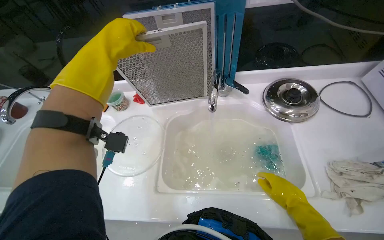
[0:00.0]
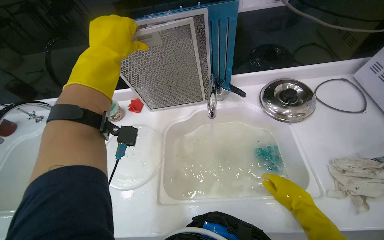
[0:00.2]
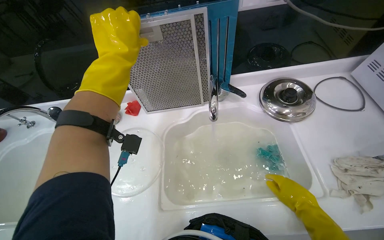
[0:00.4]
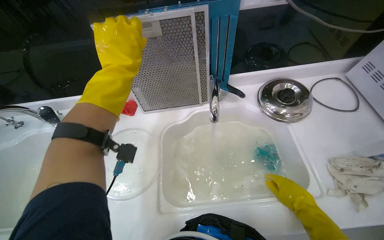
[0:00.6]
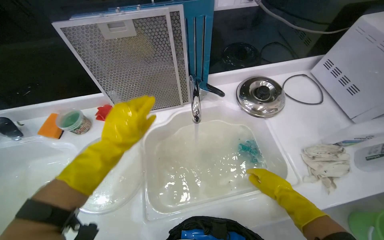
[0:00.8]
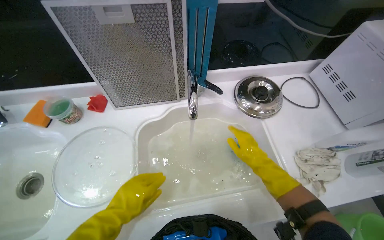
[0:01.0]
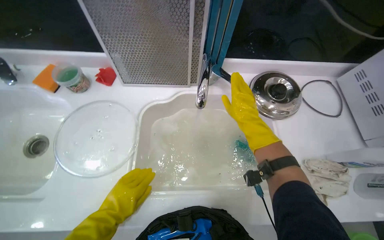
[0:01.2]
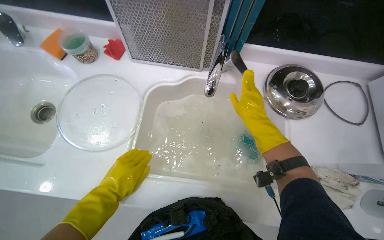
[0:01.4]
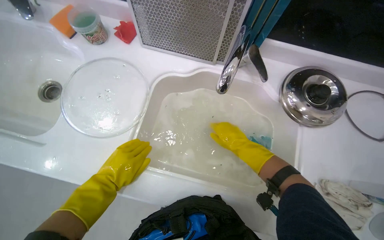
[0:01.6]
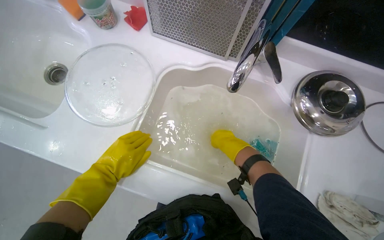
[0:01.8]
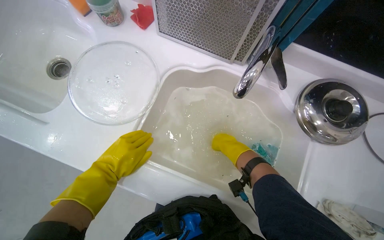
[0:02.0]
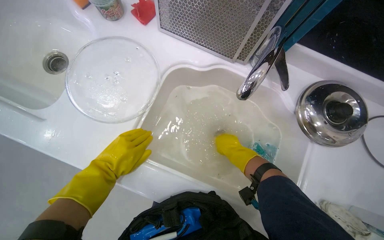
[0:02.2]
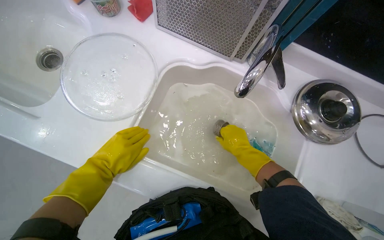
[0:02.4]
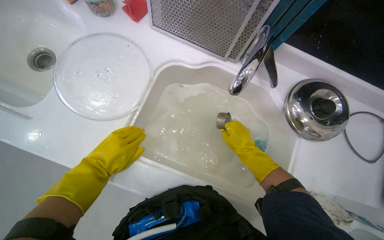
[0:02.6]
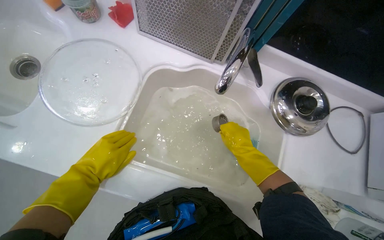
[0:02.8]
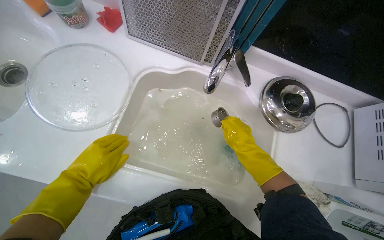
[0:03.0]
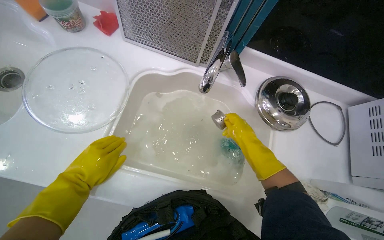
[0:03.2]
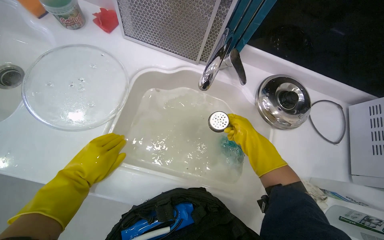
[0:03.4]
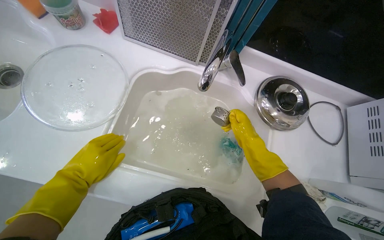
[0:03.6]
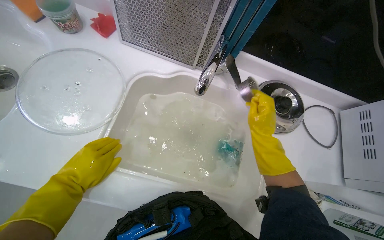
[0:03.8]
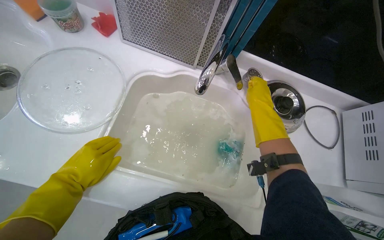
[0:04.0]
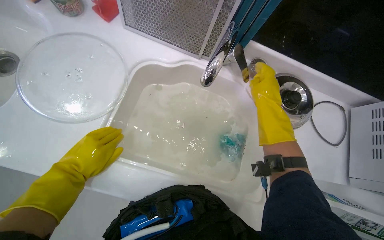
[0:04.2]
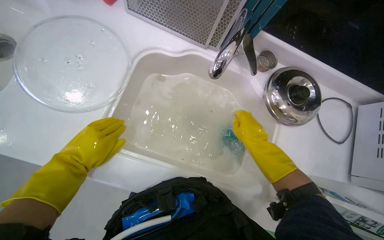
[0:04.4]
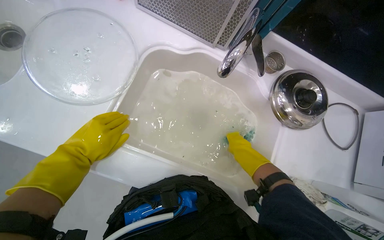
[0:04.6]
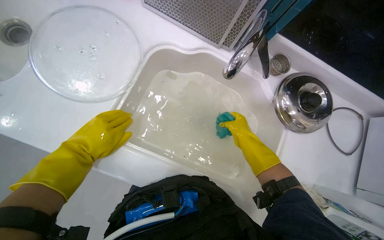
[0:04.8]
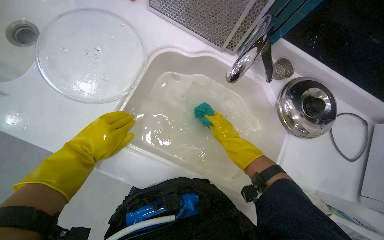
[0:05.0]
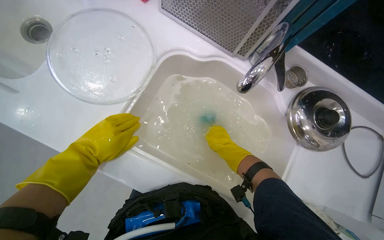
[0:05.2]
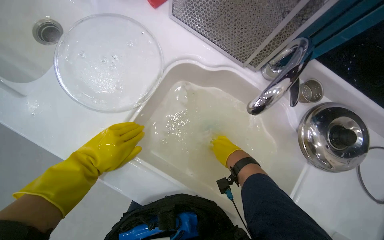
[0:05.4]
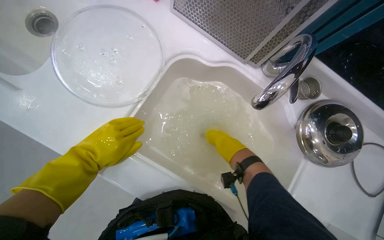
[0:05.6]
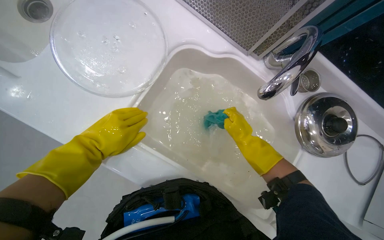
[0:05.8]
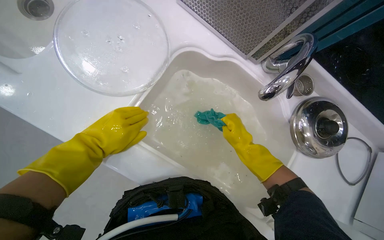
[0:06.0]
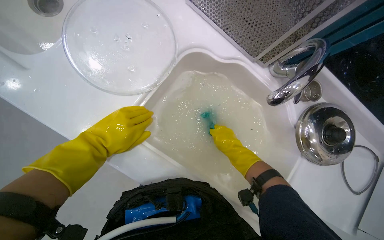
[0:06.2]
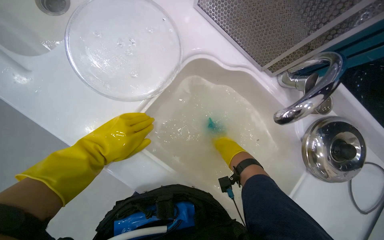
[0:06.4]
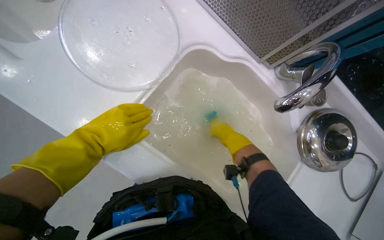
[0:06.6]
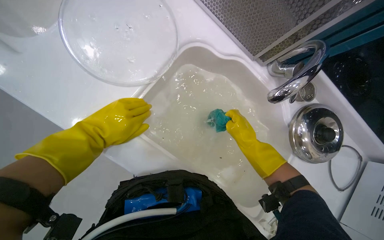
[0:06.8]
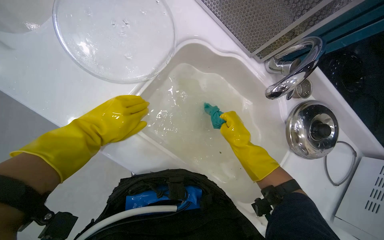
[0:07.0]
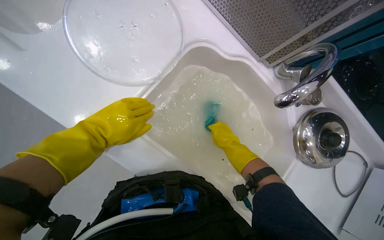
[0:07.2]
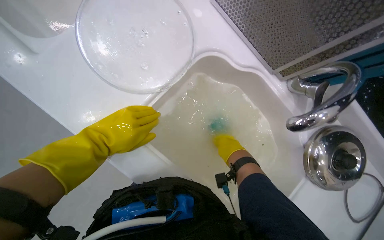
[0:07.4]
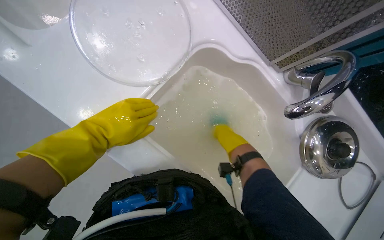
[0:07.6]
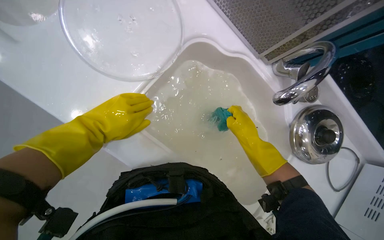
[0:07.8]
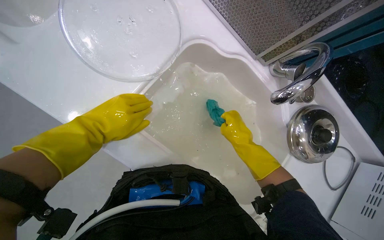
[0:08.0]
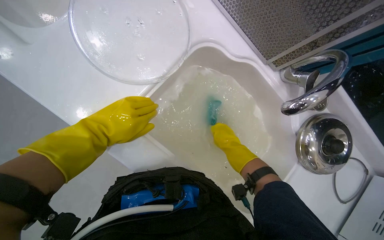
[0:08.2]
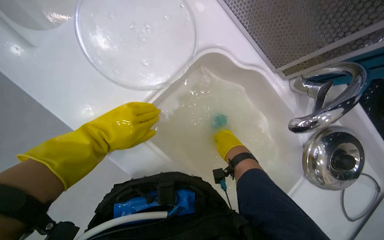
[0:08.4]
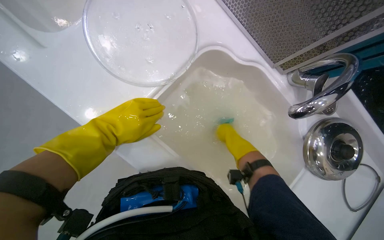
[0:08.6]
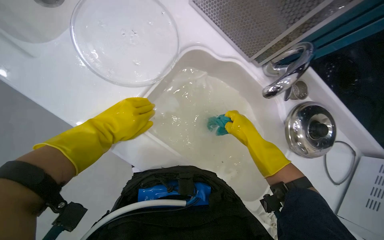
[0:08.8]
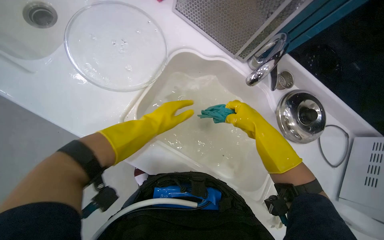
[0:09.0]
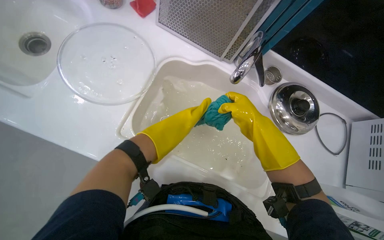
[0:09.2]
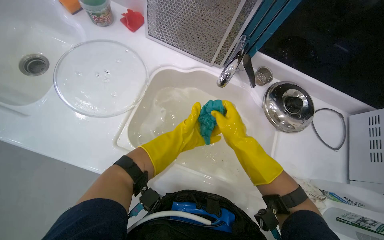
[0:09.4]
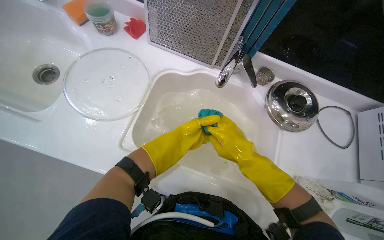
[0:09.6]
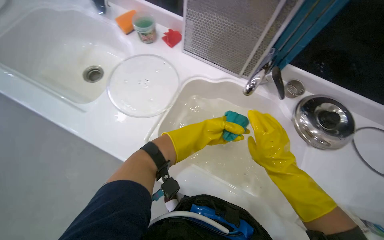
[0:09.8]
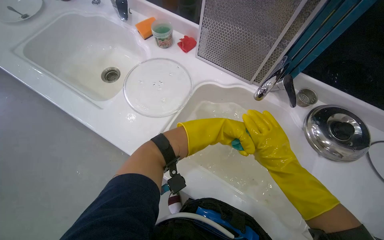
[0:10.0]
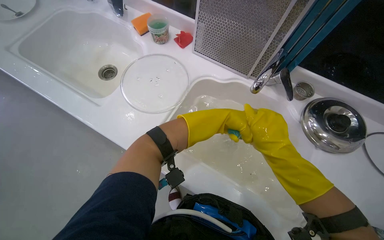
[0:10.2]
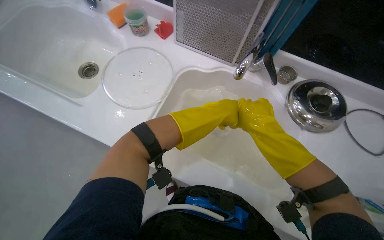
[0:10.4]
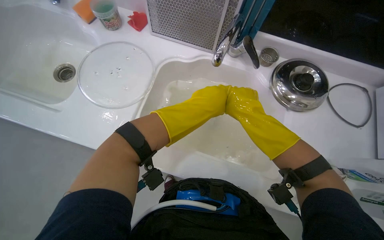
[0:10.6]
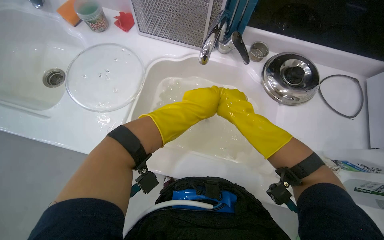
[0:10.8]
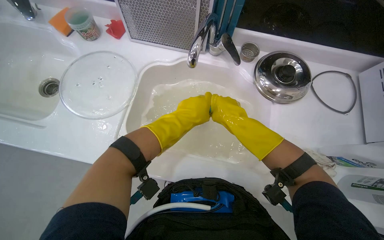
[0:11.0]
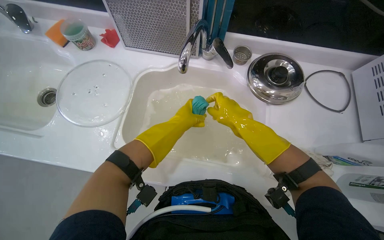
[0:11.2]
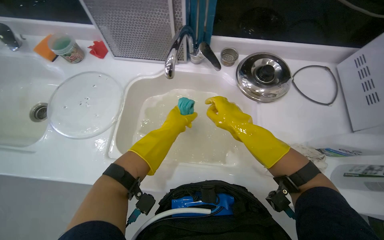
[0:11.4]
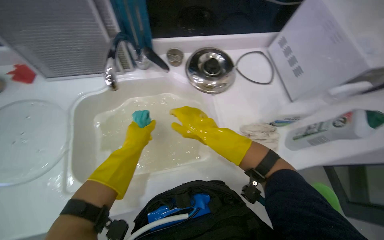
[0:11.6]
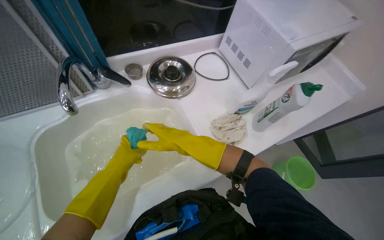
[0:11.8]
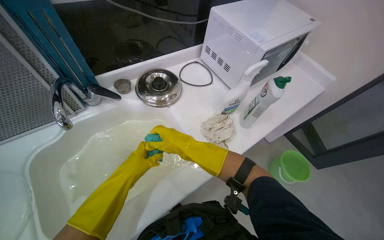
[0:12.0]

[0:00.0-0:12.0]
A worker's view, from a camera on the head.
Job: cleaning kitchen.
The whole recording: Cleaning kitchen sink. The worker cleans the kitchen sink with a sponge and cloth.
0:00.0 to 0:01.6: The wearer looks approximately 15 degrees further downward.
0:01.6 to 0:03.0: The right hand shifts some 10 cm nearer to the camera.
0:03.0 to 0:04.4: The right hand reaches about 10 cm up the picture, then returns.
0:06.0 to 0:07.6: The hands stay close to where they were, moving slightly.
0:07.6 to 0:09.0: The left hand shifts about 10 cm to the right. Meanwhile the right hand moves nearer to the camera, roughly 15 cm.
0:09.0 to 0:10.4: The right hand moves nearer to the camera, some 10 cm, while the left hand is displaced to the right and up the picture by some 20 cm.
0:10.4 to 0:12.0: The head rotates approximately 65 degrees to the right.

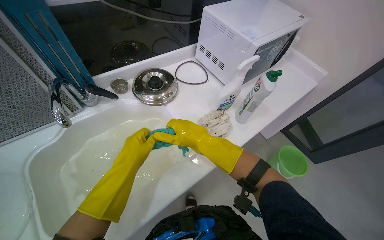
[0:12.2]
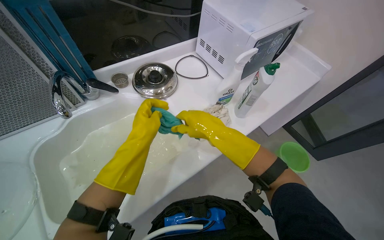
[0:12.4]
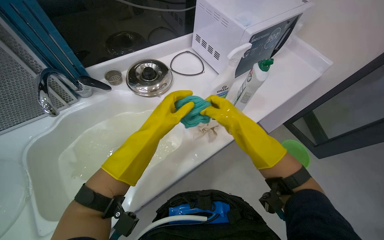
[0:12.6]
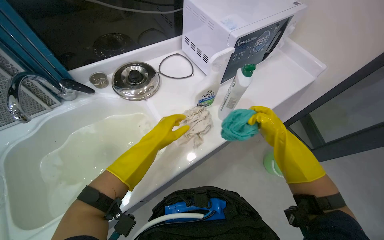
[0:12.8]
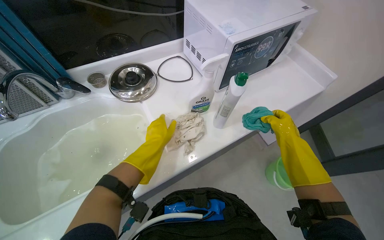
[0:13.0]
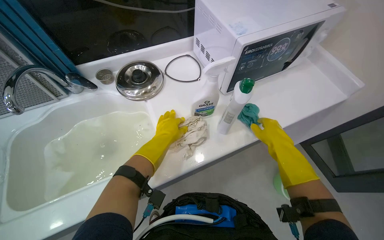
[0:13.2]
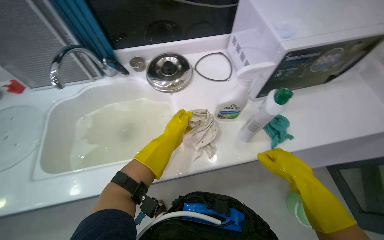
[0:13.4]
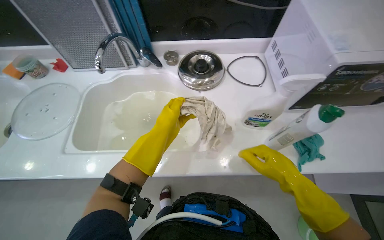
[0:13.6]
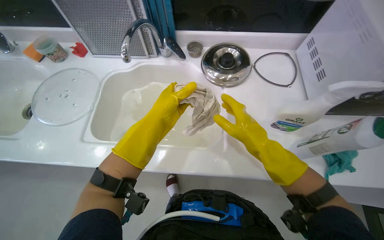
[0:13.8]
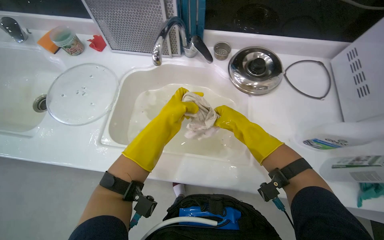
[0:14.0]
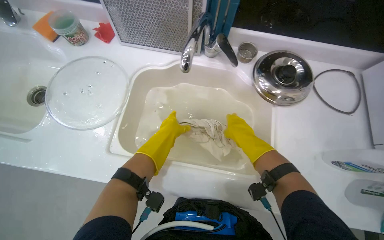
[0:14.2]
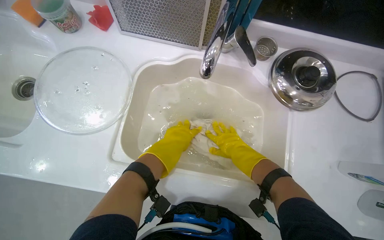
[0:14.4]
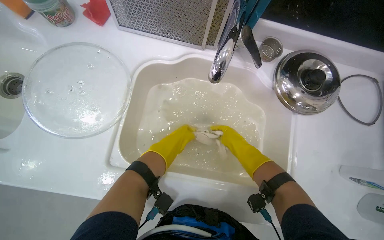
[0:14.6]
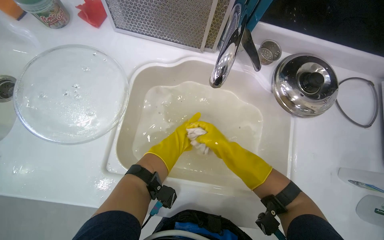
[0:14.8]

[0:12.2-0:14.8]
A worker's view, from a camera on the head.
Job: cleaning kitchen.
The whole recording: Cleaning kitchen sink. The worker cleans the kitchen sink with a sponge and cloth.
0:12.2 to 0:13.4: The head rotates some 25 degrees to the left. The right hand moves to the right, about 35 cm. The left hand travels to the right and farther from the camera by some 25 cm.
0:13.4 to 0:14.8: The camera travels about 50 cm. The view tilts about 15 degrees downward.

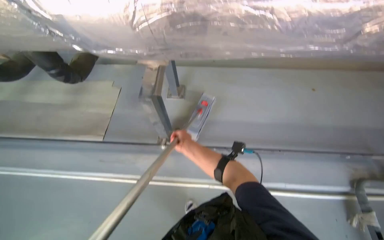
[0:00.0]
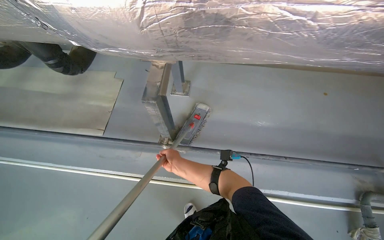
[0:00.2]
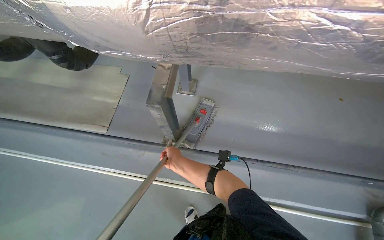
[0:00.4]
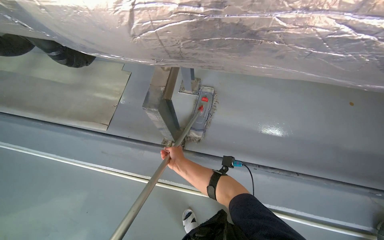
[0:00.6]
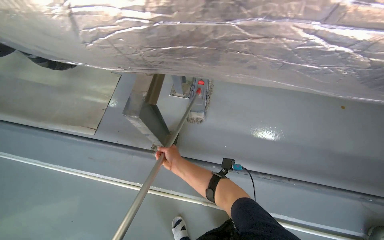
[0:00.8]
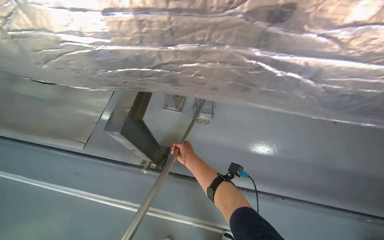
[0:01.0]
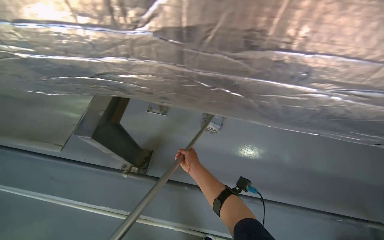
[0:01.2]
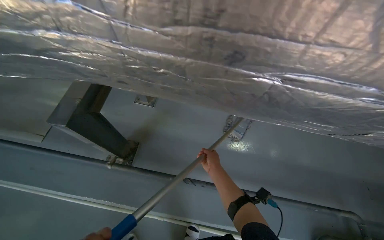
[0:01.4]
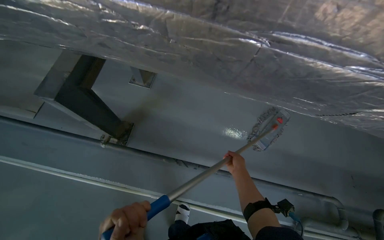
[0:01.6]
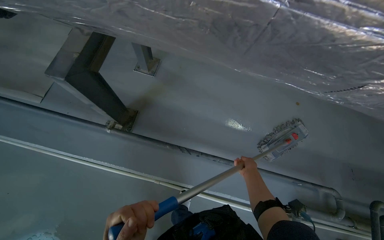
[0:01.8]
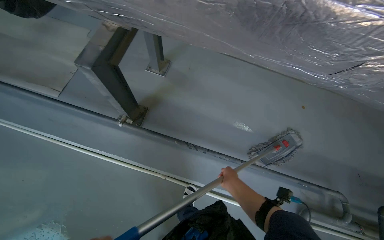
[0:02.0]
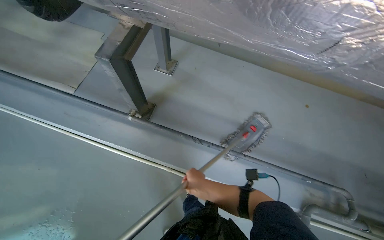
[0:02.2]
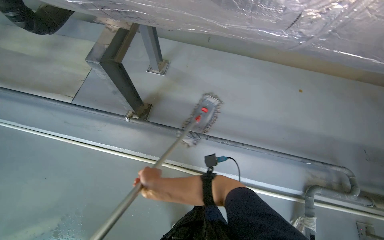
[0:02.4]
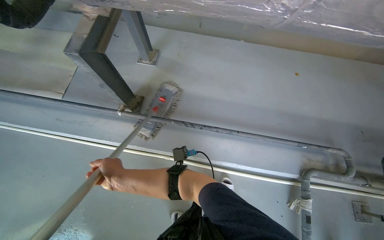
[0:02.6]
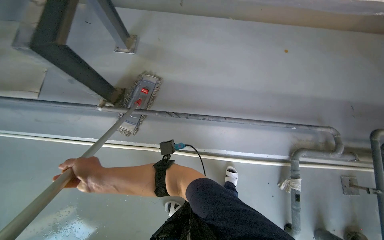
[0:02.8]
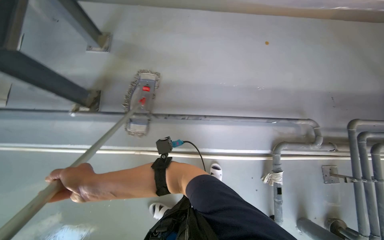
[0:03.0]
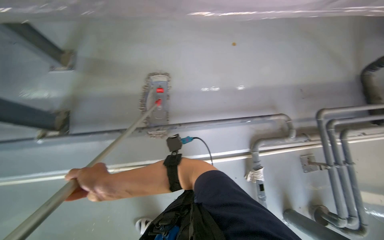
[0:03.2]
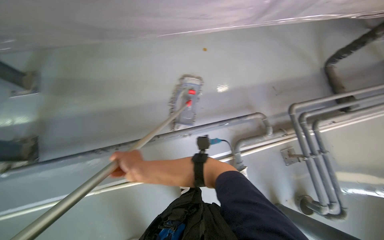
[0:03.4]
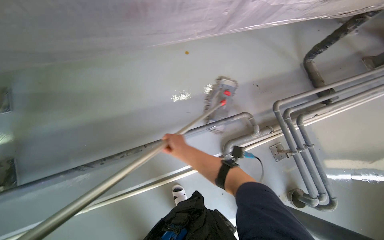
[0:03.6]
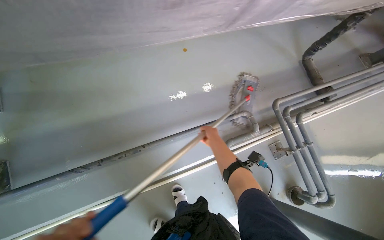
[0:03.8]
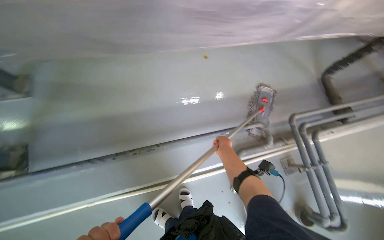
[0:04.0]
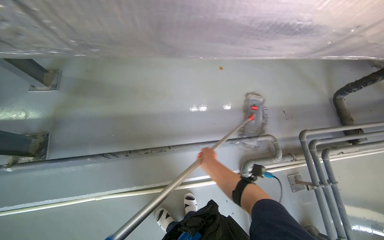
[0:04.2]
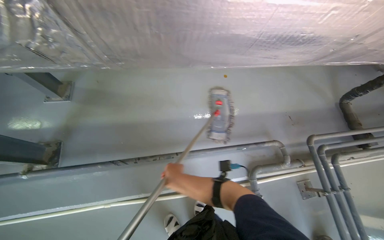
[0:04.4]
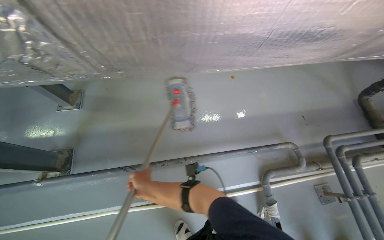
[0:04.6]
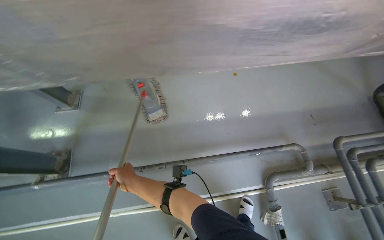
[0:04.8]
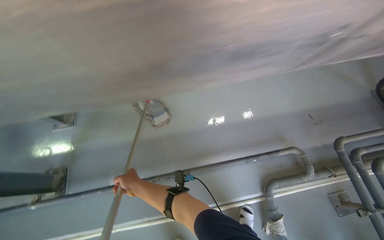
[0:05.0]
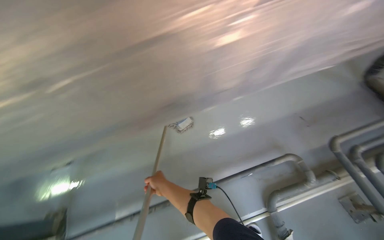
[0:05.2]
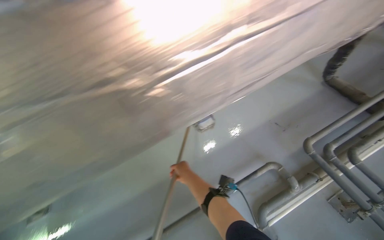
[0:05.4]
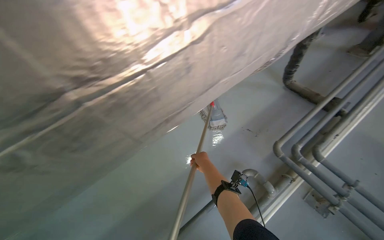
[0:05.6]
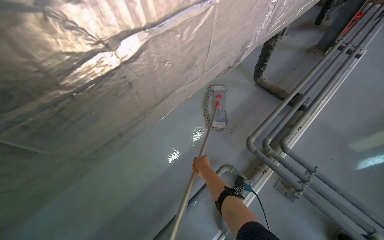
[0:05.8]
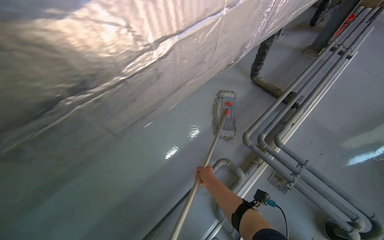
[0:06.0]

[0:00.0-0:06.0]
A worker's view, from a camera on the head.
Job: mopping floor.
The whole recording: Mopping floor. The worker mops the floor, occasionally wringing and adjusting the mop head.
0:01.6 to 0:03.0: The right hand is displaced nearer to the camera and to the left by about 35 cm.
0:03.0 to 0:04.4: The right hand is displaced to the right and farther from the camera by some 30 cm.
0:04.4 to 0:06.0: The head travels some 60 cm. The view tilts about 15 degrees upward. Everything in view rotates approximately 35 degrees counterclockwise.
